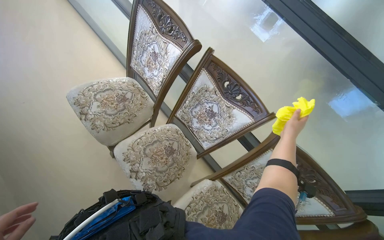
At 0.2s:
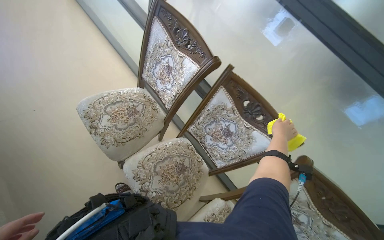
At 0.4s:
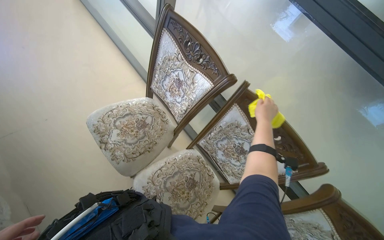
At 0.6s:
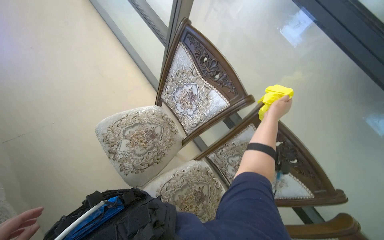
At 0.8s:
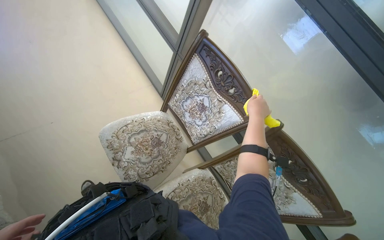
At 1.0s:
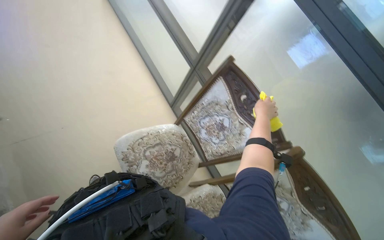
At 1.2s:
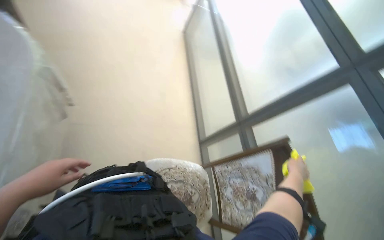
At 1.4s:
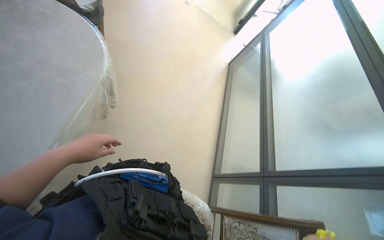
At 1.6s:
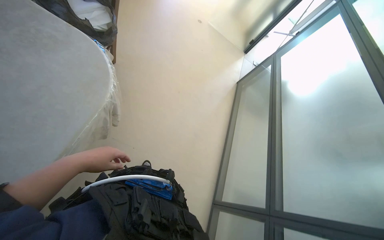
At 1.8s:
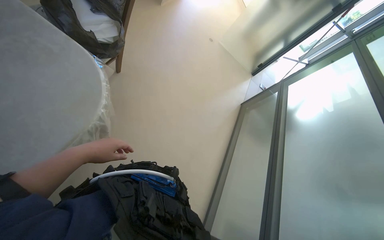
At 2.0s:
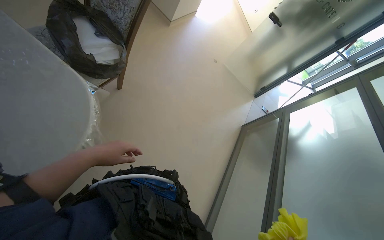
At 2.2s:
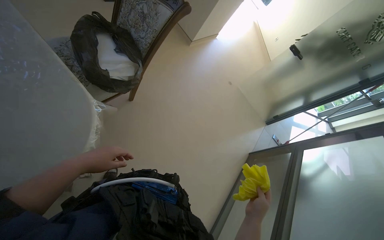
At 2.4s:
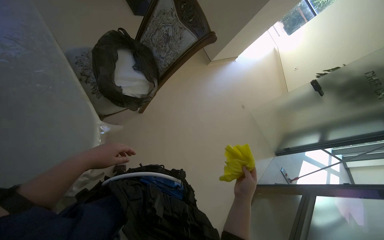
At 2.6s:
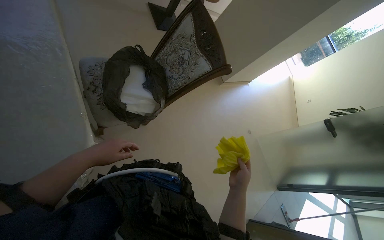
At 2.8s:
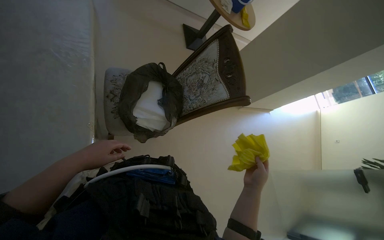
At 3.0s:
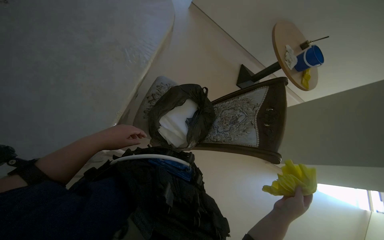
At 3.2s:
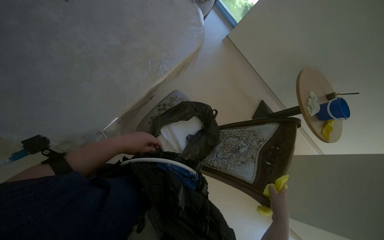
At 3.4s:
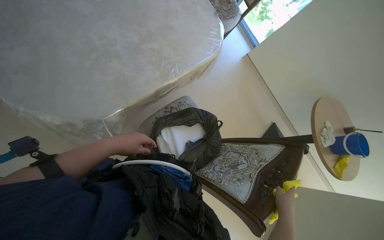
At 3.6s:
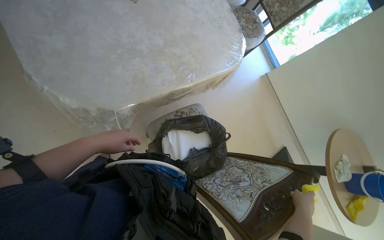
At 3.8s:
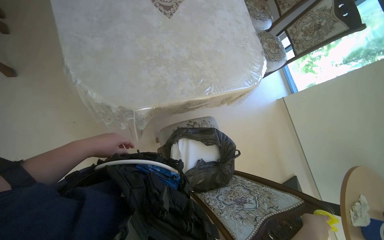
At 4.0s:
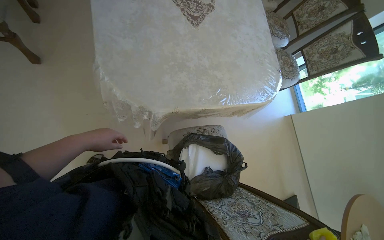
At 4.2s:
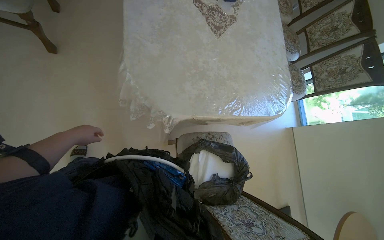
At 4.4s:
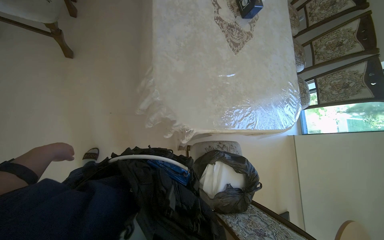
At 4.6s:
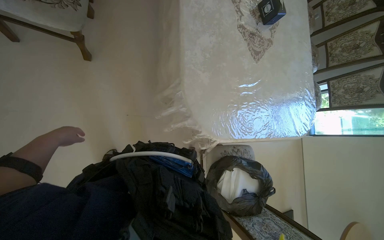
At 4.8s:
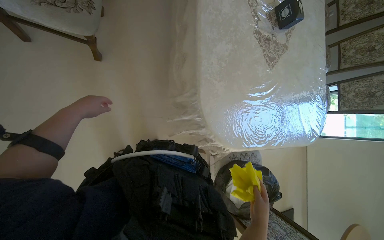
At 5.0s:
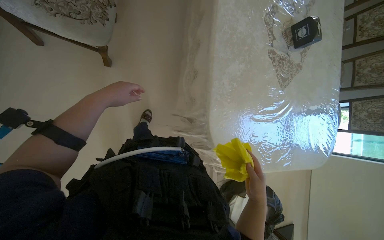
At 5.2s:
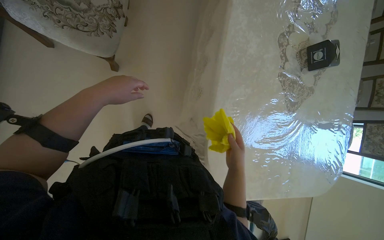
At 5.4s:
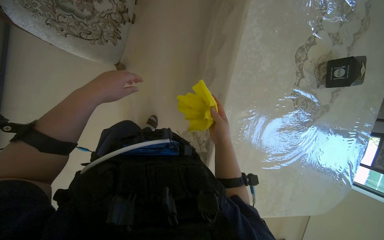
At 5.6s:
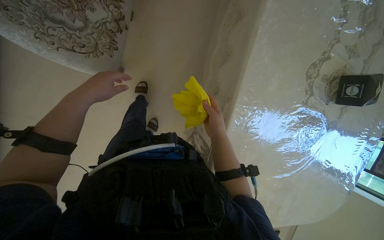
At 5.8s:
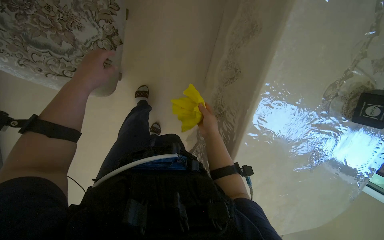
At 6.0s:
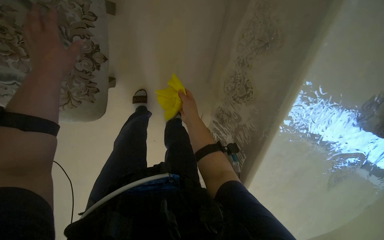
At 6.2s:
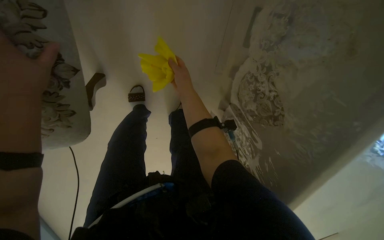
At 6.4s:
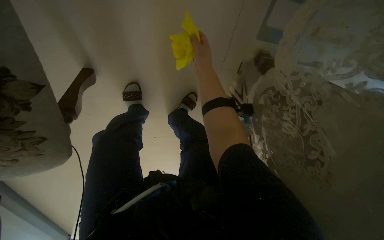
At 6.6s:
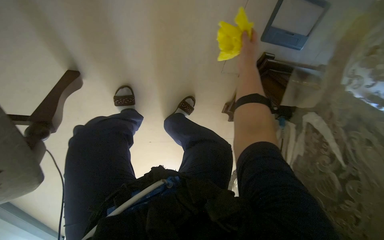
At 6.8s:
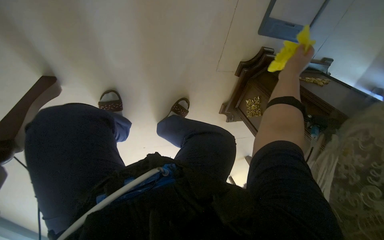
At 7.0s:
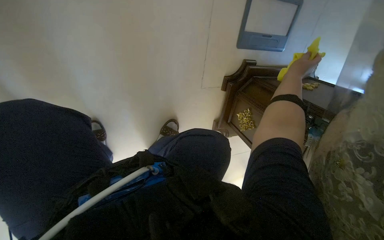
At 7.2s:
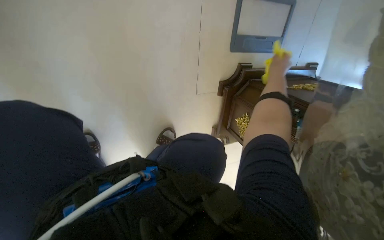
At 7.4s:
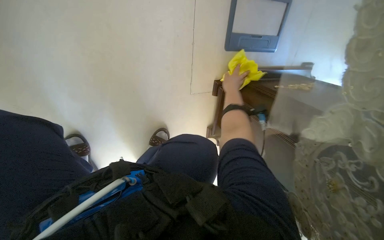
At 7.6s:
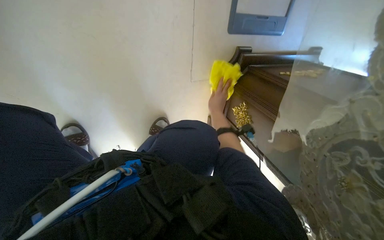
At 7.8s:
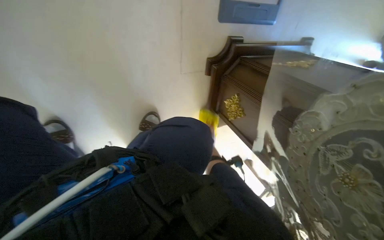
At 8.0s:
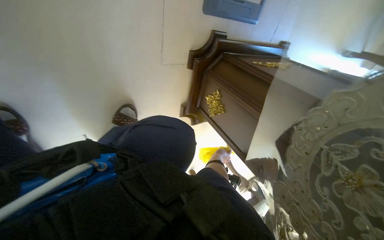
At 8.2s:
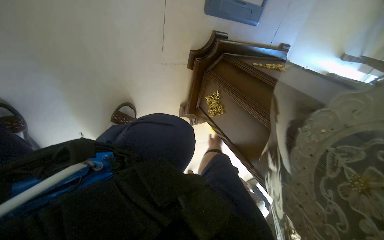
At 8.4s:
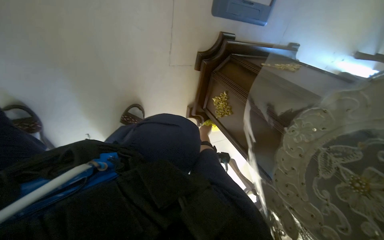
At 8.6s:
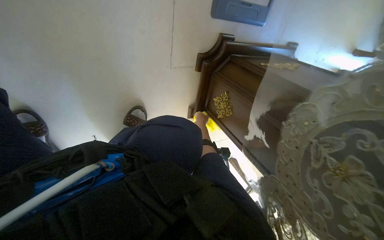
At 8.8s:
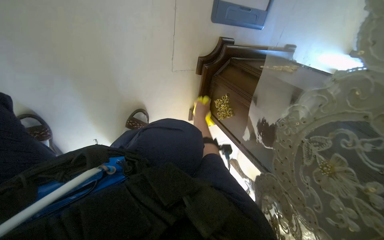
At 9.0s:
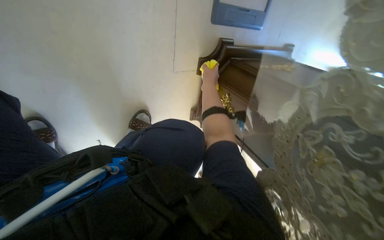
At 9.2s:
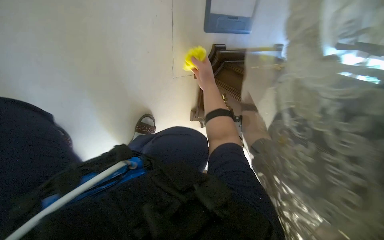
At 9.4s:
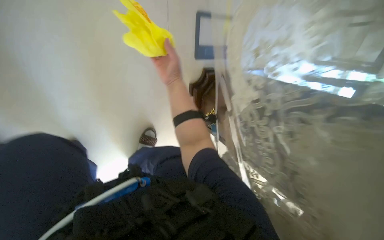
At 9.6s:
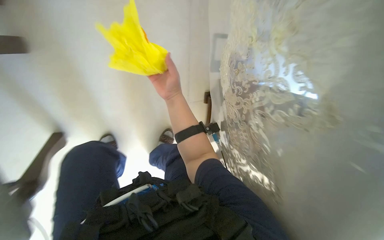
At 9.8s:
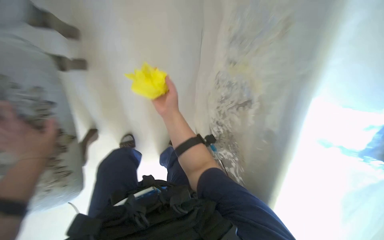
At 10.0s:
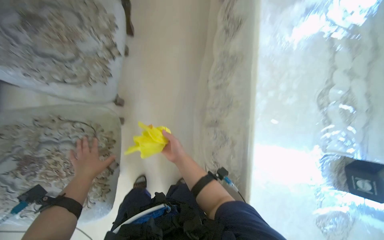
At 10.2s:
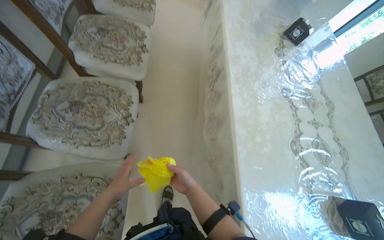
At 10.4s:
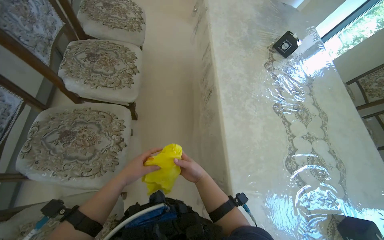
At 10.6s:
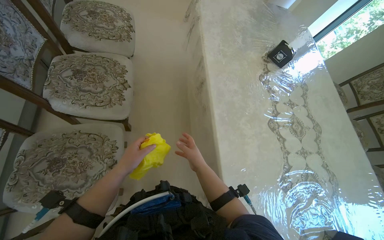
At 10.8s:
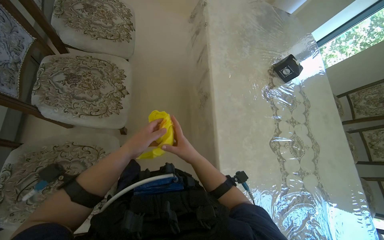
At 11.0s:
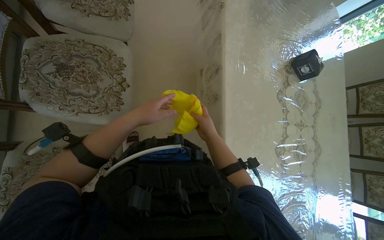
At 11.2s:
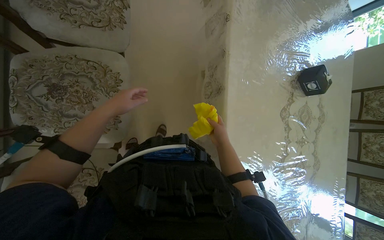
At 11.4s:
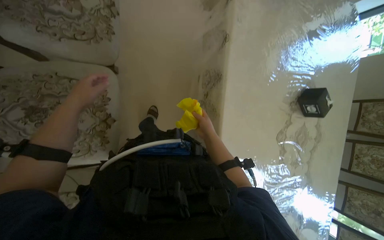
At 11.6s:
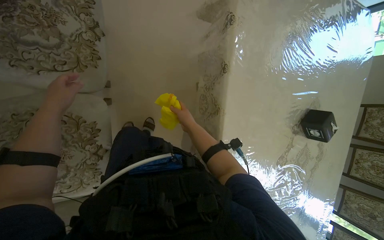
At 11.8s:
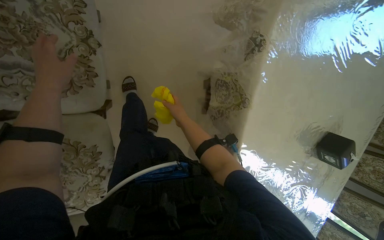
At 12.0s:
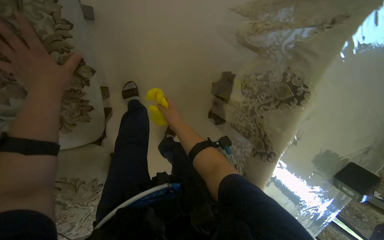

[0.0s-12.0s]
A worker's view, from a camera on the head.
Job: wiping surfaces.
The whole recording: Cleaning various surfaces and windows. The worker wipes and squeegees various surfaces including furniture, windows, and a glass partition.
0.0s to 1.6s: The camera travels about 90 cm. The wearer looks about 60 degrees further to the left. The wearer looks approximately 20 degrees further upward.
1.6s to 3.0s: The wearer moves roughly 70 cm. The head rotates approximately 80 degrees to the left. The wearer looks some 40 degrees further upward.
3.0s to 4.4s: The head turns to the left by roughly 60 degrees. The wearer looks approximately 25 degrees further upward.
4.4s to 6.0s: The head travels roughly 1 m. The head rotates approximately 20 degrees to the left. The wearer looks some 30 degrees further downward.
6.0s to 7.6s: The camera is carried roughly 60 cm. The camera pitches downward, by about 15 degrees.
7.6s to 9.0s: The right hand goes farther from the camera and returns, some 20 cm each way.
9.0s to 10.4s: The camera is carried some 50 cm. The view swings roughly 25 degrees to the left. The view tilts some 25 degrees upward.
10.4s to 12.0s: The head travels approximately 1.5 m. The view tips downward by about 45 degrees.

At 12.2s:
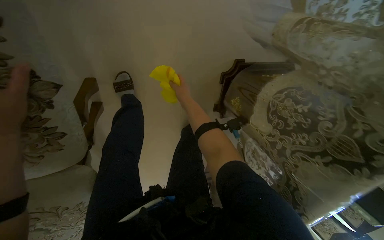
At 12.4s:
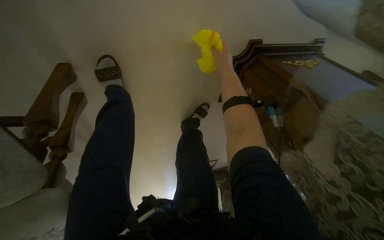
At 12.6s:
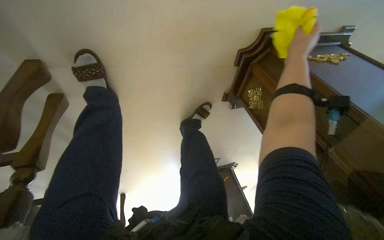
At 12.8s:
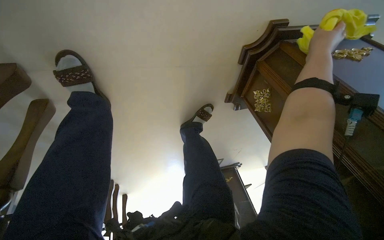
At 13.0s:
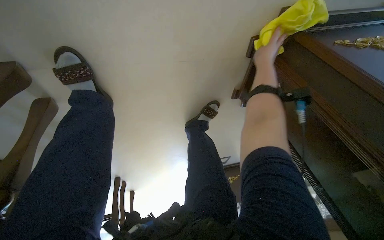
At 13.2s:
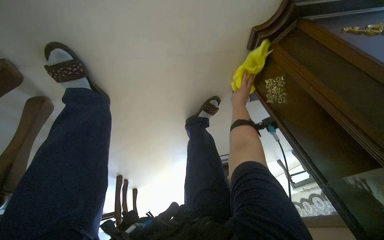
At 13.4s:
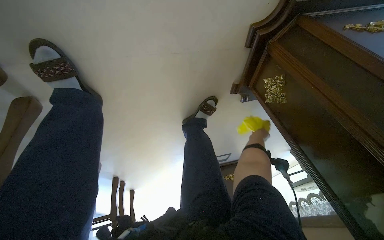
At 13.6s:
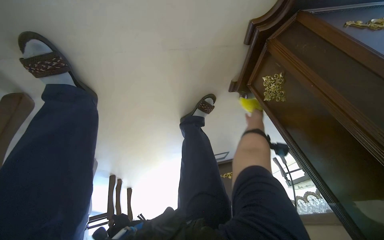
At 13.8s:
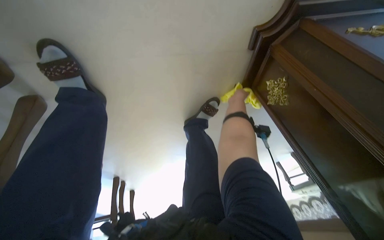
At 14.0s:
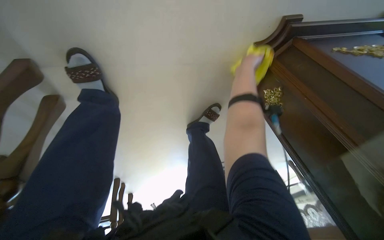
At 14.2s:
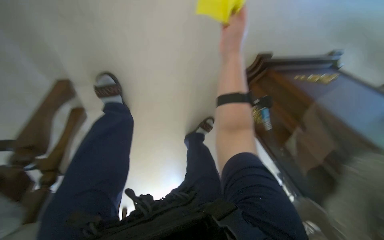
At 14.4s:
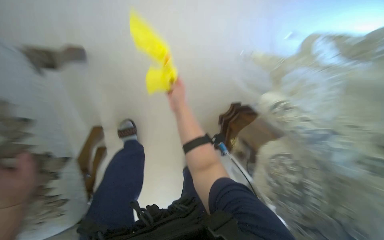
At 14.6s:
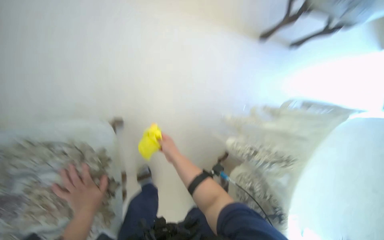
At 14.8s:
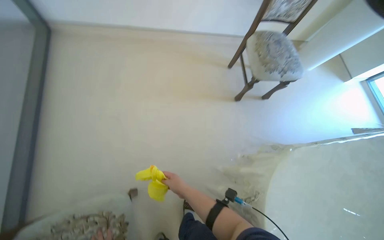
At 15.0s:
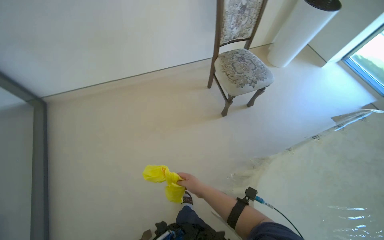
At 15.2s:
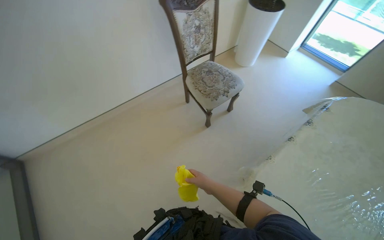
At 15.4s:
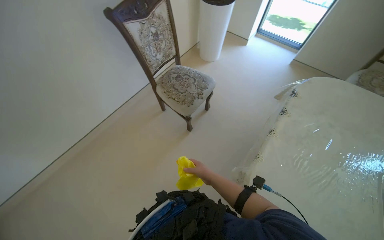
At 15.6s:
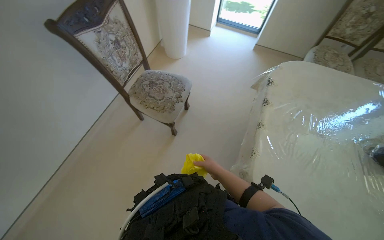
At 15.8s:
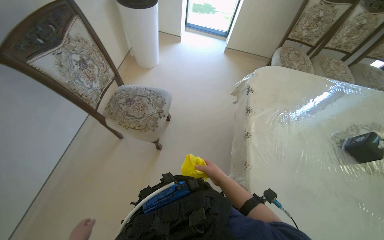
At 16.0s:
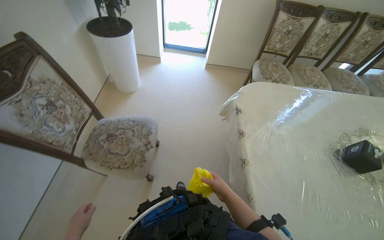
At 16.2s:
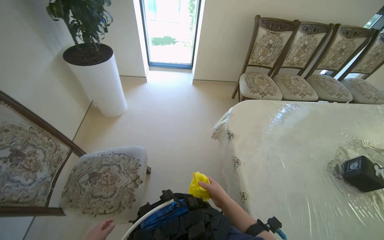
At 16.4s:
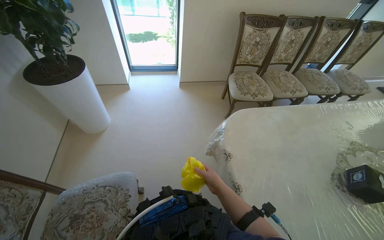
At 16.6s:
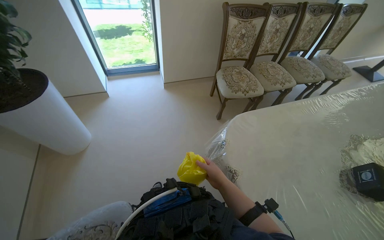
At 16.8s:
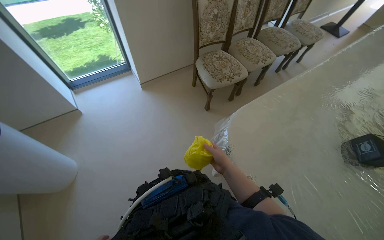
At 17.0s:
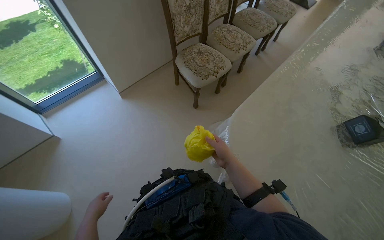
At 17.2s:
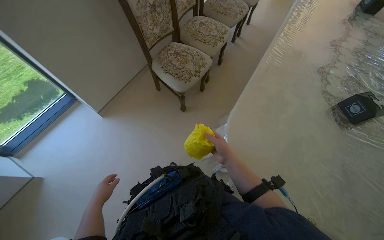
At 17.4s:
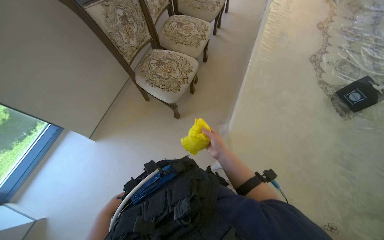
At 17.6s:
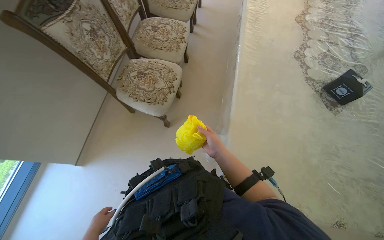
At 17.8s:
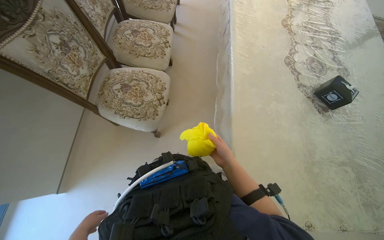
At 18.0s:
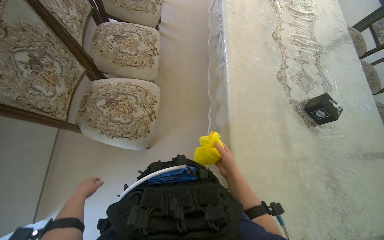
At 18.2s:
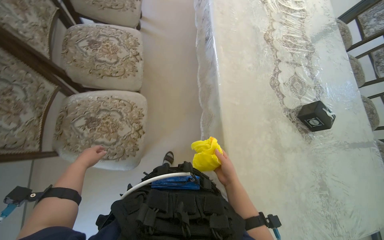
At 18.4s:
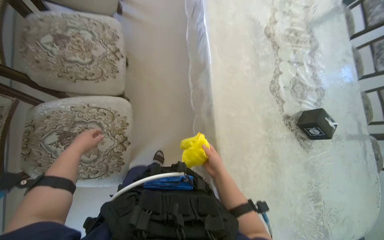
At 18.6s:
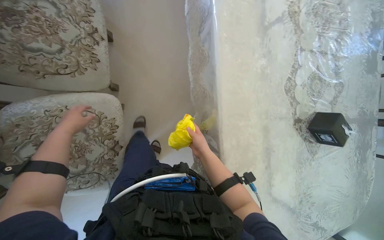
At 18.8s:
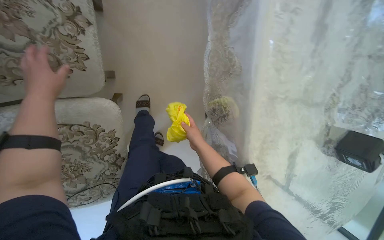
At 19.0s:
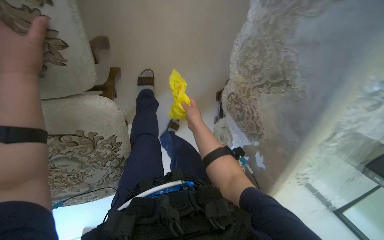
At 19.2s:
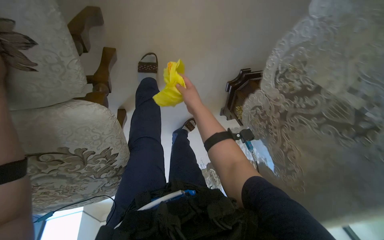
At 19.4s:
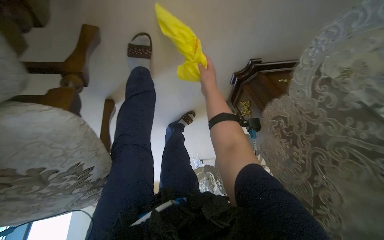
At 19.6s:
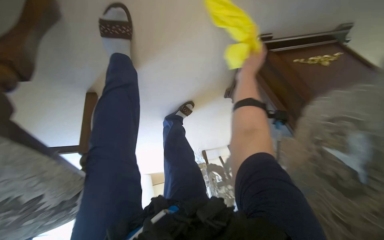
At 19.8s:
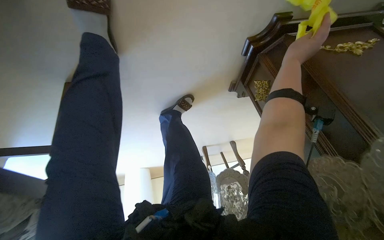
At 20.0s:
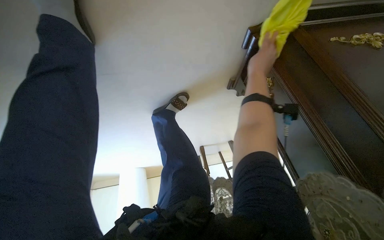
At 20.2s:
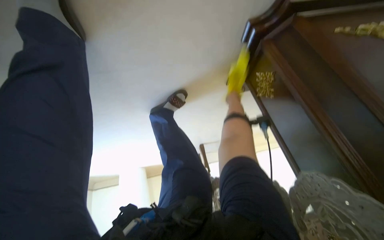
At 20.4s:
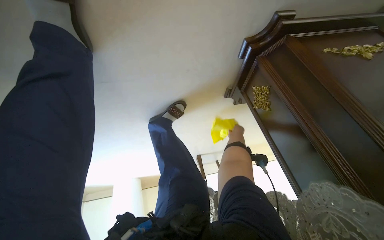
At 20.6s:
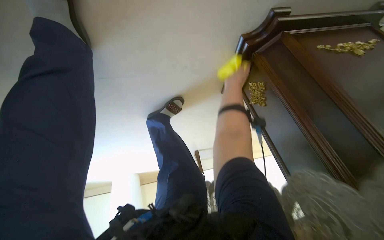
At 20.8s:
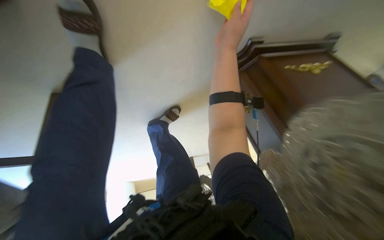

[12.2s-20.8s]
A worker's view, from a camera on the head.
Job: wiping surfaces.
The whole recording: Cleaning various surfaces and windows. The worker wipes and squeegees various surfaces including furniture, windows, and a glass partition.
12.2s to 13.6s: The head travels roughly 40 cm. The view tips downward by approximately 15 degrees.
13.6s to 15.0s: The camera is carried some 1 m. The wearer looks approximately 80 degrees further upward. The scene turns some 35 degrees counterclockwise in the picture.
15.0s to 16.6s: The camera is carried roughly 1 m. The head rotates some 85 degrees to the right.
16.6s to 18.0s: The camera is carried about 1 m. The head rotates some 70 degrees to the right. The view tips downward by approximately 20 degrees.
18.0s to 19.4s: The head travels about 1 m. The view tilts approximately 65 degrees downward.
19.4s to 20.8s: The right hand reaches approximately 25 cm to the right, then returns.
